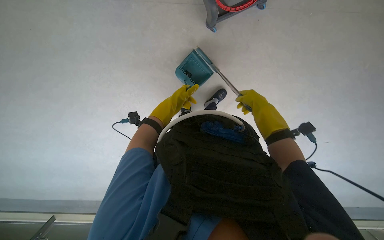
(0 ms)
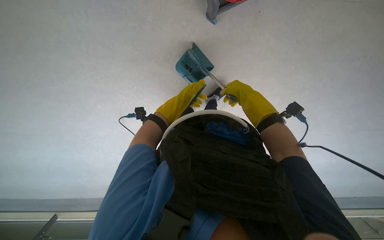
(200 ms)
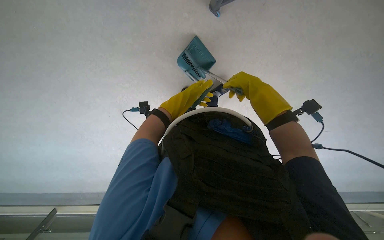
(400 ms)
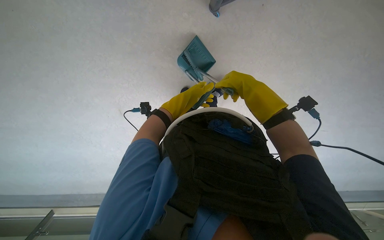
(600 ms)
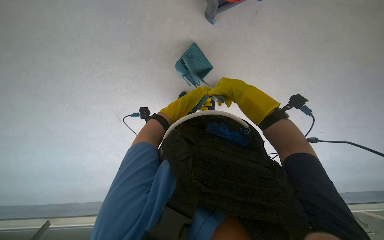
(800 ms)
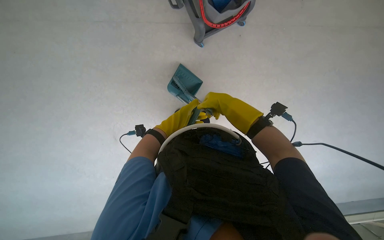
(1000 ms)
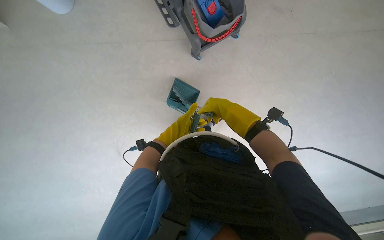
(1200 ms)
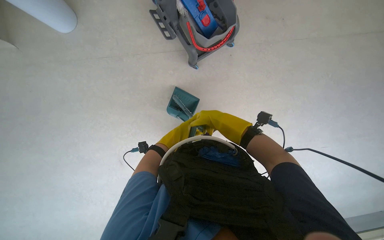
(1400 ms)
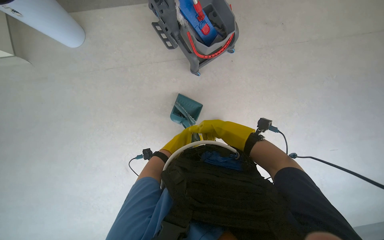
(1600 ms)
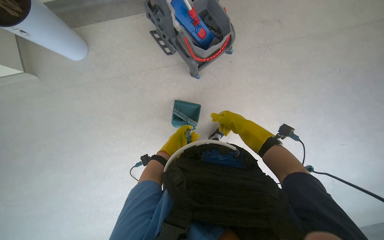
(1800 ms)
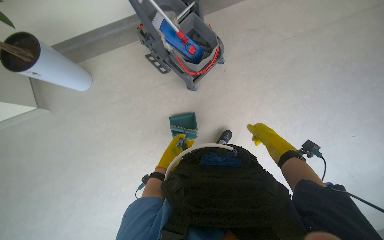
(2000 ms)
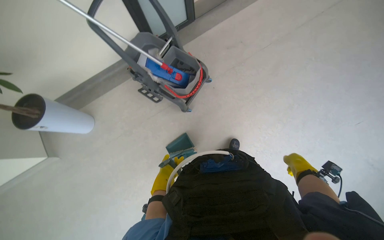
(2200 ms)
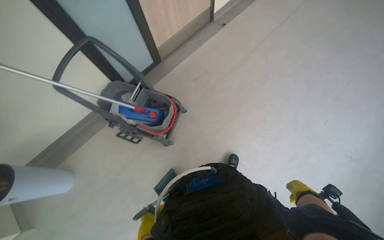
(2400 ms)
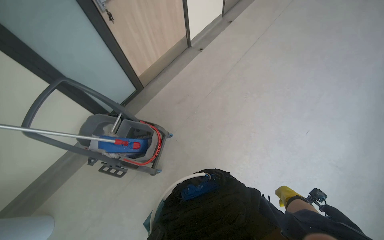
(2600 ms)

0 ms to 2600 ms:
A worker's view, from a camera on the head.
Job: sweeping floor.
The whole recording: Sweeping floor with brush and dustpan. The worker sweeps the floor using a brush and dustpan.
0 ms to 1200 ms: The left hand travels farther from the camera by some 10 cm.
1200 ms to 2600 ms: The view tilts approximately 35 degrees upward. The scene rotates counterclockwise by approximately 45 degrees.

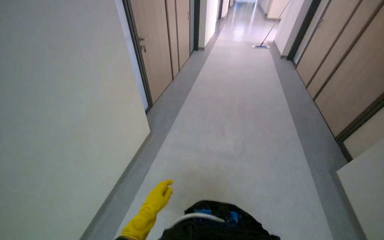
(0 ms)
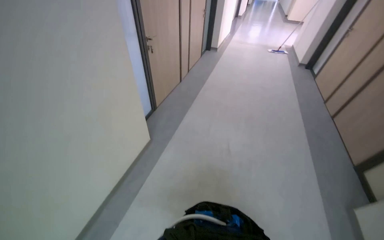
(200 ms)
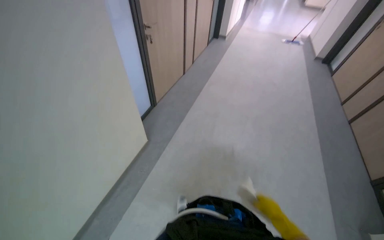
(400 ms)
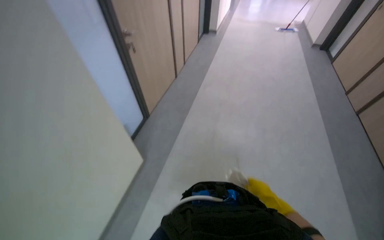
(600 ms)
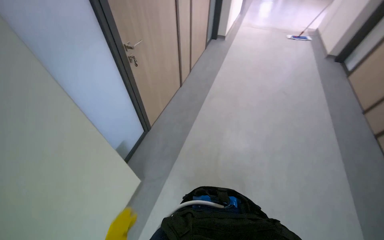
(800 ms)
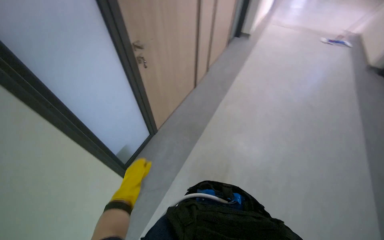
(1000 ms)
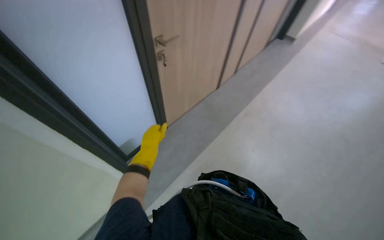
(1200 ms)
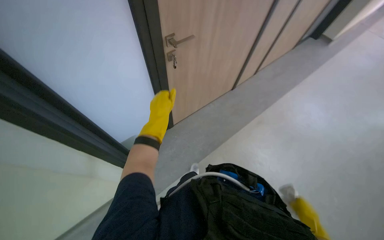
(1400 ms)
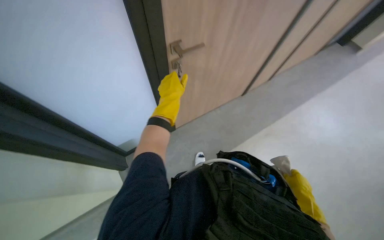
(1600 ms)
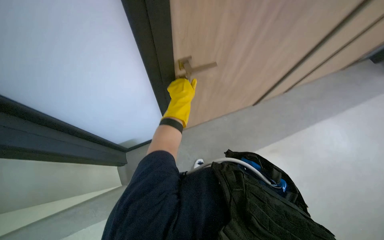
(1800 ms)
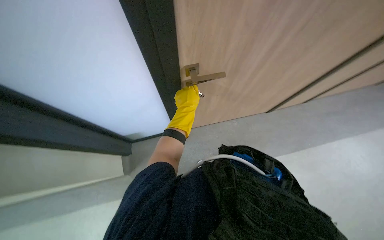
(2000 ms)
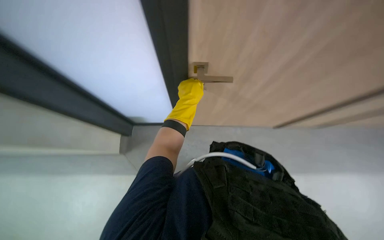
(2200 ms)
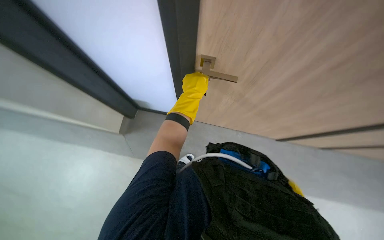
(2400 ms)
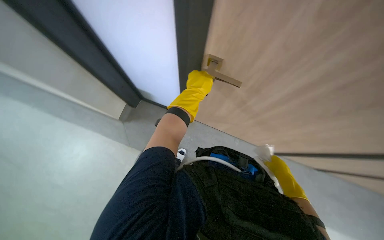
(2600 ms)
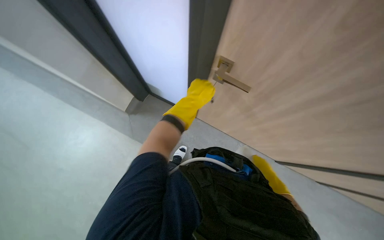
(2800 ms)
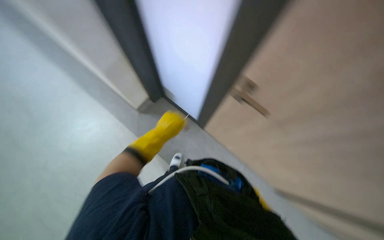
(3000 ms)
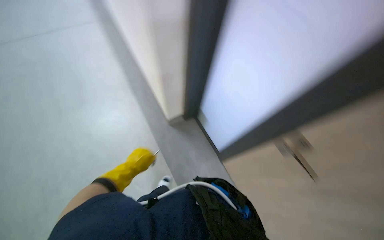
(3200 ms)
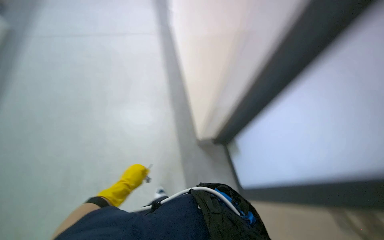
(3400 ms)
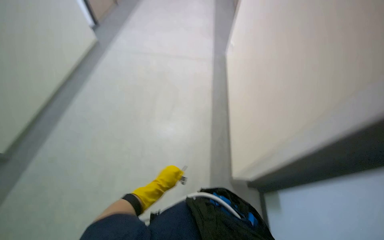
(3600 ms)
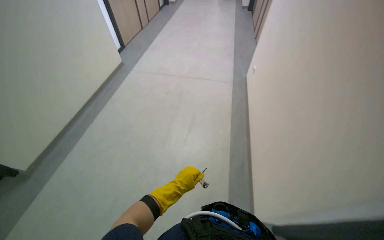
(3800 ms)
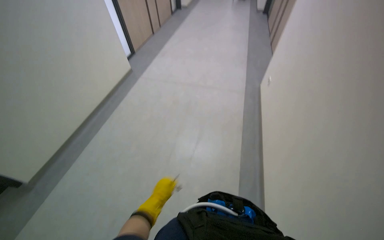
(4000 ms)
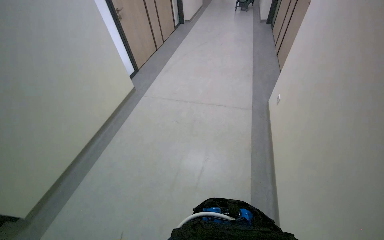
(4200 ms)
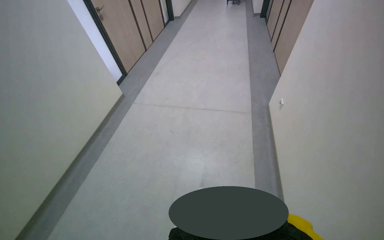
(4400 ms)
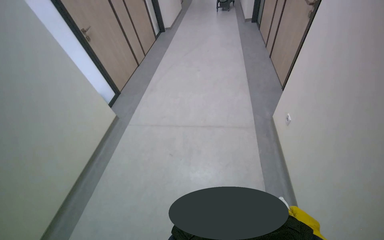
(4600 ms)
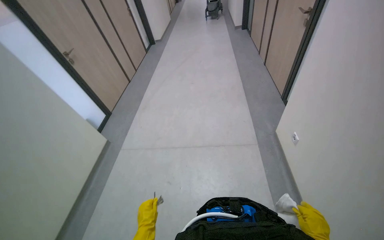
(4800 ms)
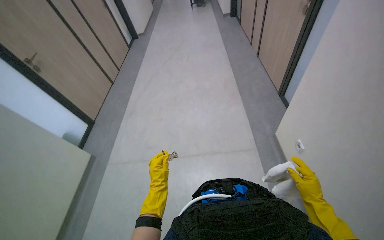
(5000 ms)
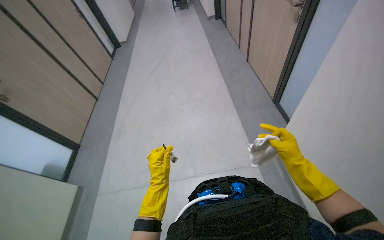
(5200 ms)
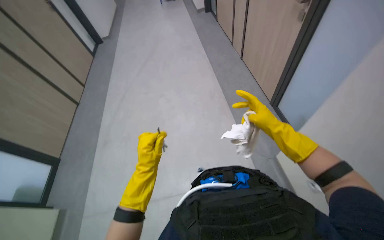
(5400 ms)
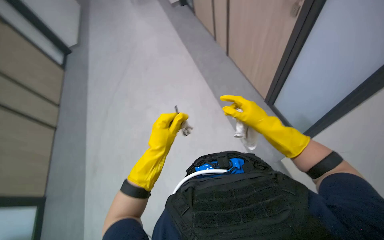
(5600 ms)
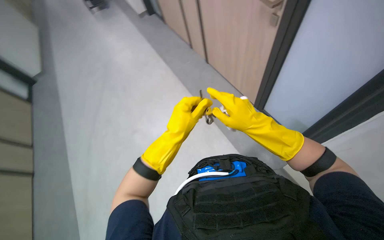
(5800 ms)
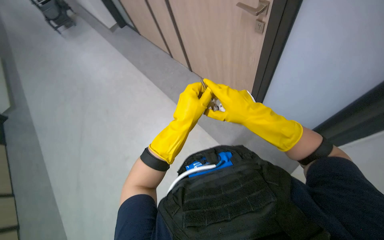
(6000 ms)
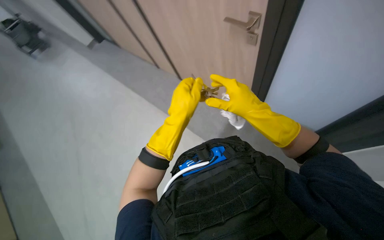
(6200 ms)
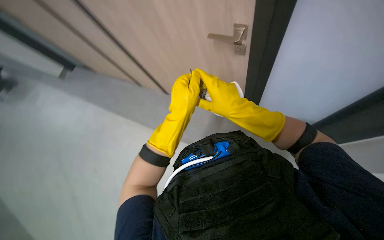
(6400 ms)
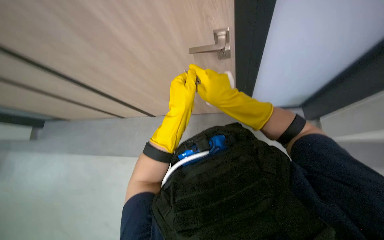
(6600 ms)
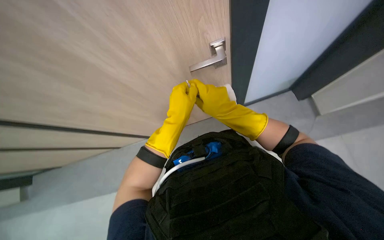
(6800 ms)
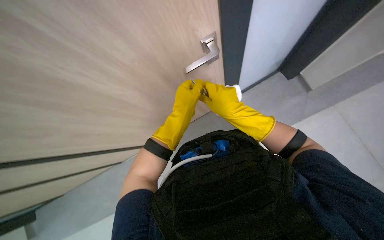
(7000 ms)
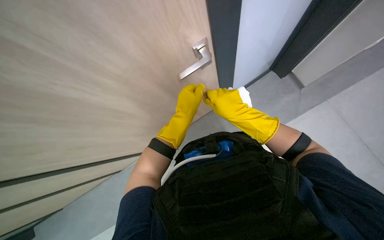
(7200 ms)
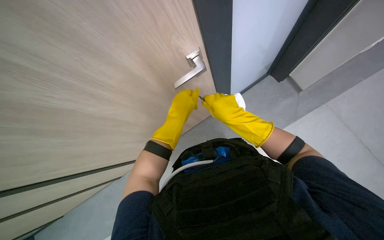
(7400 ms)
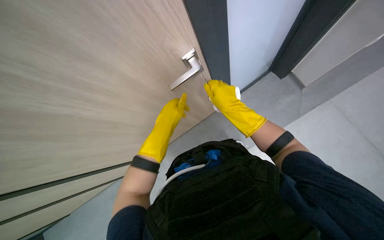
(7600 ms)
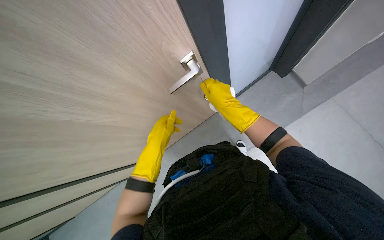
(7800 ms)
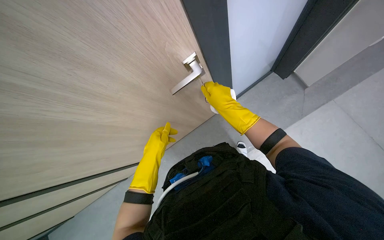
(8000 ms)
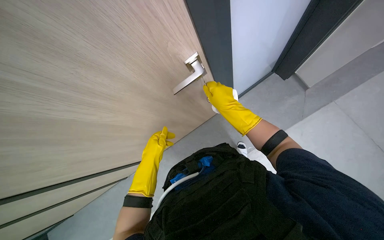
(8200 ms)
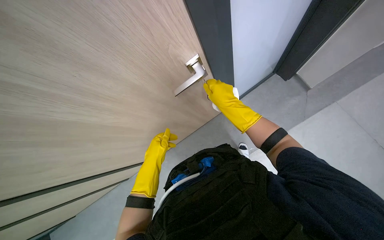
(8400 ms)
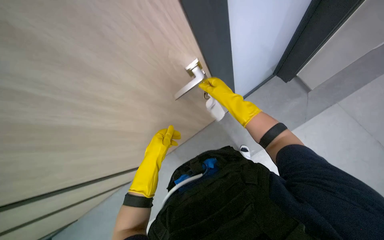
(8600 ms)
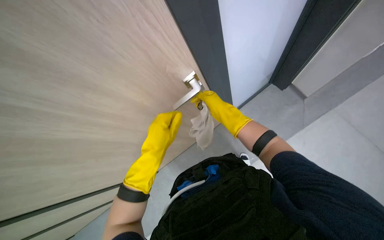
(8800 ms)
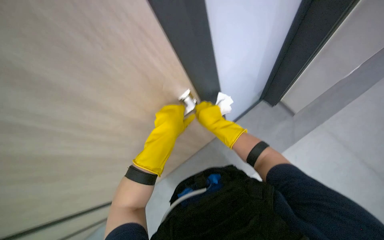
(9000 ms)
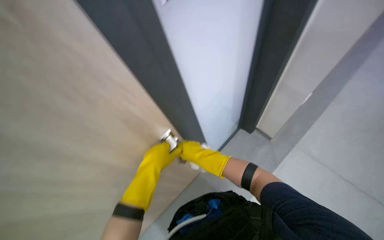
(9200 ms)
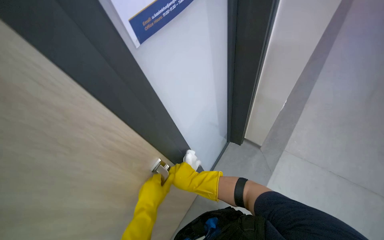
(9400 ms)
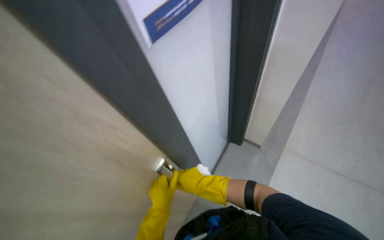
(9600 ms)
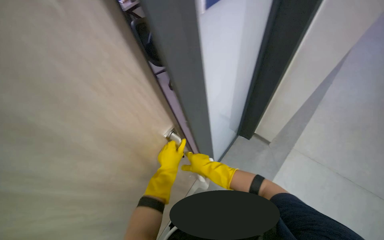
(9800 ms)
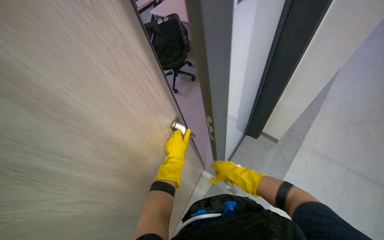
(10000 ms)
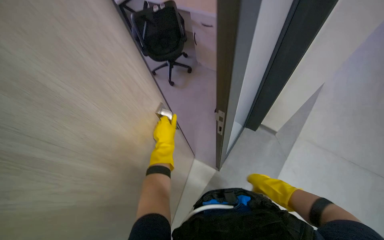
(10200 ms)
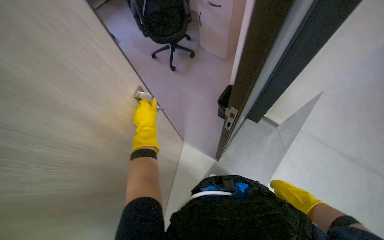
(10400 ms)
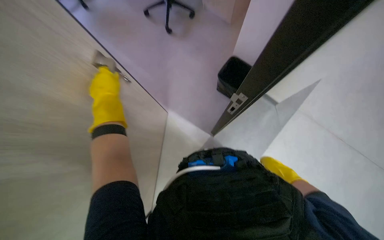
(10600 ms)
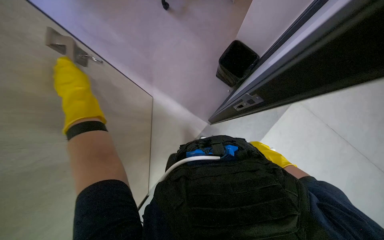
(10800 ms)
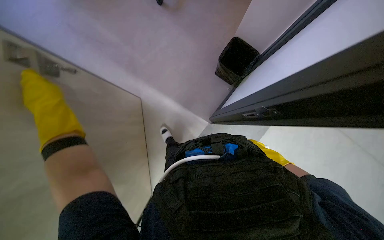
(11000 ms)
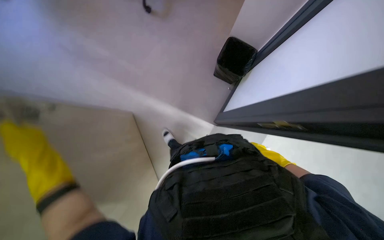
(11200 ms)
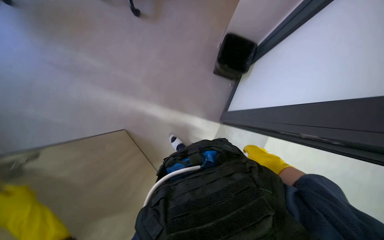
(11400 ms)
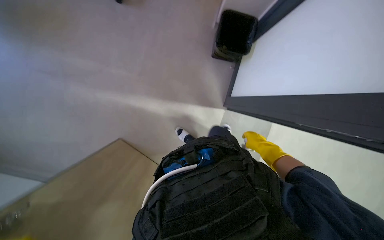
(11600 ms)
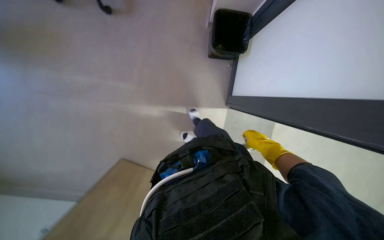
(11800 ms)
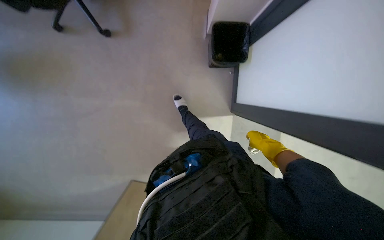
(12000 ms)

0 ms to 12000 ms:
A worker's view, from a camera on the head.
Job: wiping surfaces.
The whole recording: Wiping various surfaces in hallway and office. The worker prepares a cloth and wipes various surfaces including door frames, office chairs, desks, and window frames.
0 ms to 1600 ms: The camera travels approximately 1.5 m. The wearer's head swings roughly 45 degrees to the left. The wearer looks roughly 20 degrees further downward.
1600 ms to 3000 ms: The wearer's head swings about 50 degrees to the left.
3000 ms to 4400 ms: The camera sweeps to the left, by about 25 degrees. The wearer looks about 15 degrees further upward.
4400 ms to 6000 ms: The camera is carried roughly 1.5 m. The wearer looks some 30 degrees further to the right.
6000 ms to 7600 ms: The hands stay close to where they were, moving slightly.
7600 ms to 9000 ms: The left hand moves roughly 10 cm down the picture and comes back.
9000 ms to 10400 ms: The left hand goes down the picture and returns, approximately 15 cm each way. The right hand moves to the right, nearer to the camera and down the picture, about 40 cm.
10400 ms to 12000 ms: The wearer looks approximately 15 degrees further downward. The right hand moves nearer and farther over about 20 cm, changing direction 2 times.

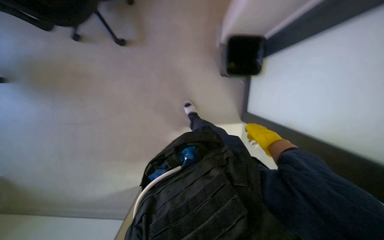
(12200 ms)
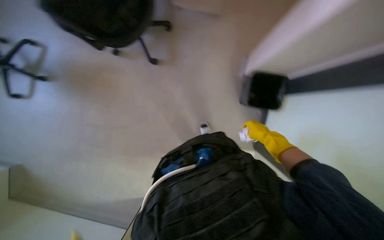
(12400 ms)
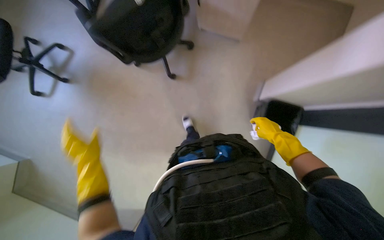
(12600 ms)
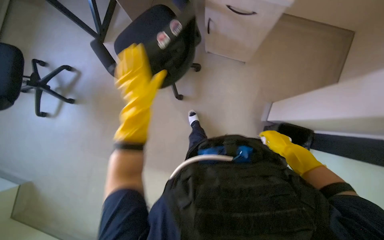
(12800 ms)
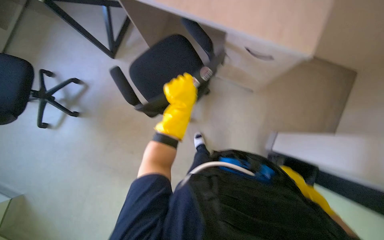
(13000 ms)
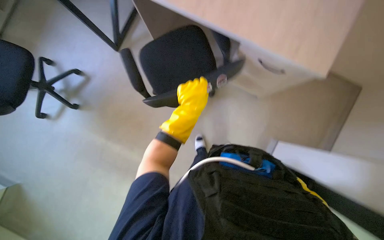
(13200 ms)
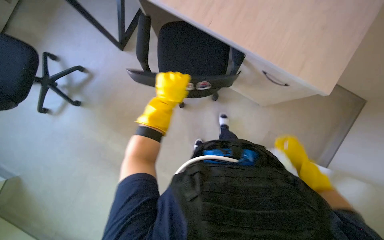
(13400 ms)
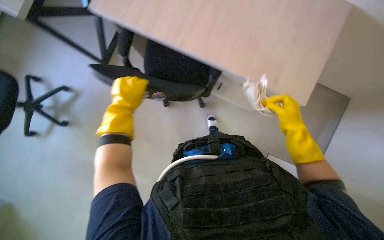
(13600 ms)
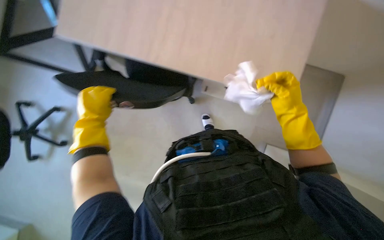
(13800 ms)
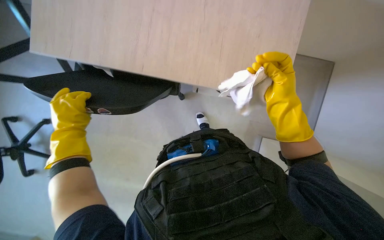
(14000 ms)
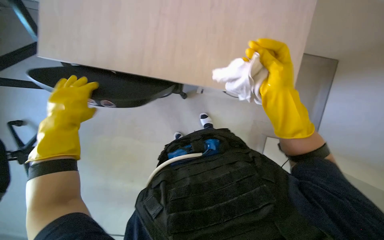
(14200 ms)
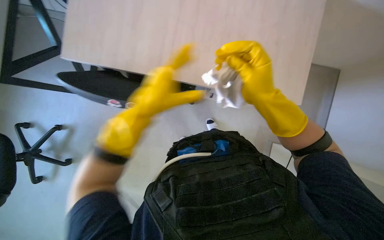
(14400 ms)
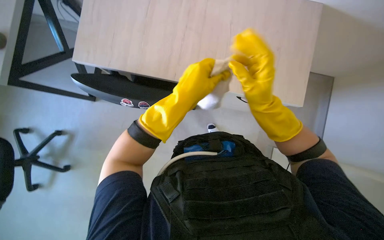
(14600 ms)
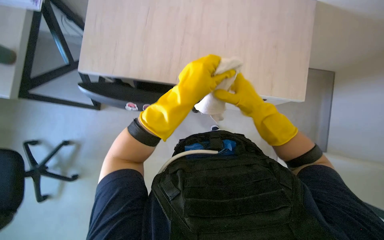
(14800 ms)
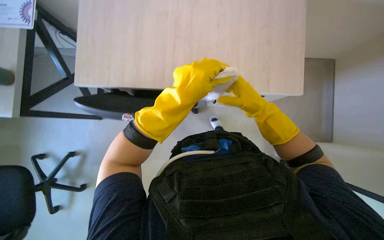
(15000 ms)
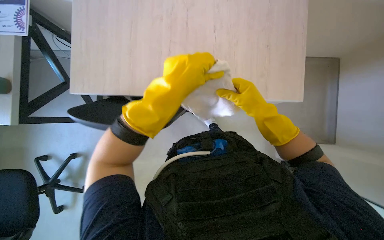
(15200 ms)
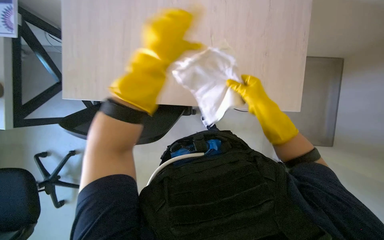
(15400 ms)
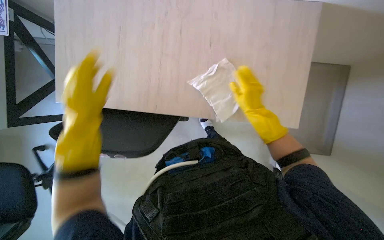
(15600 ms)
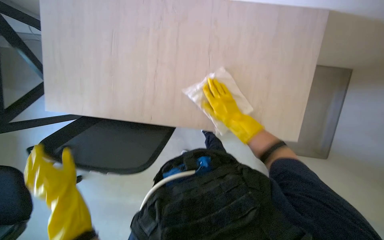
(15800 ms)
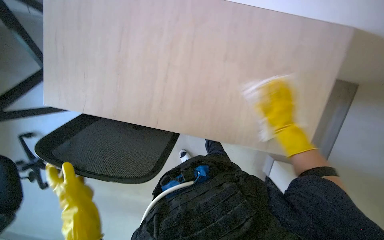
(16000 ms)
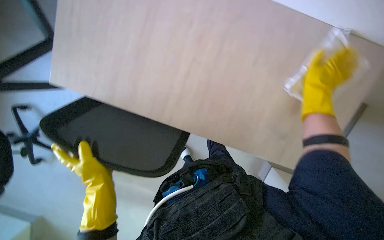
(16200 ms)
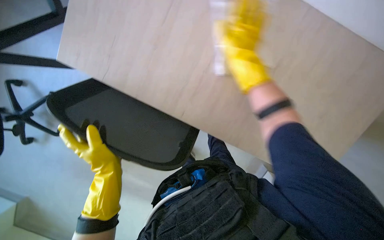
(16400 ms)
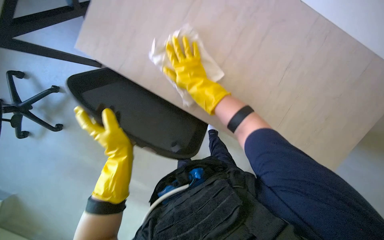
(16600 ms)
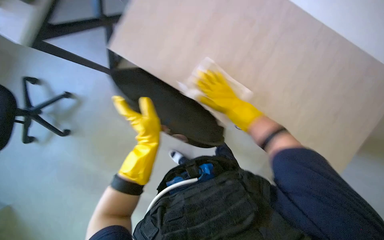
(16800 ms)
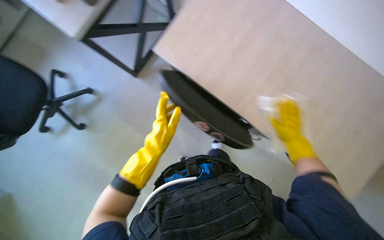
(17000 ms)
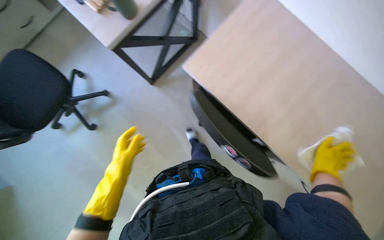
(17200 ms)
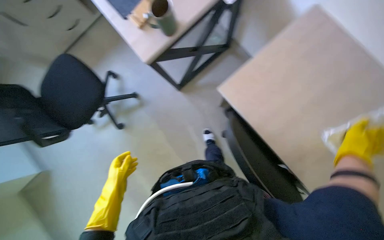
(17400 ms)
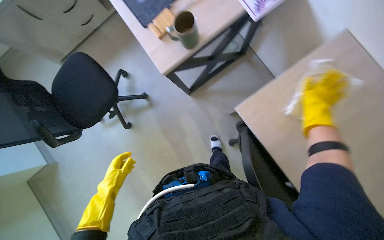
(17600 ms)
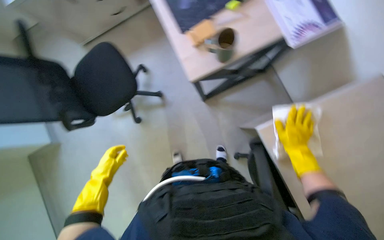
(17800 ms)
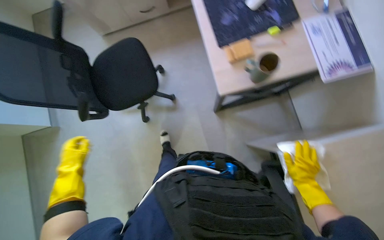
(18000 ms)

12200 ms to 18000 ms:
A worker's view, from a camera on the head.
Job: wiping surfaces.
The whole recording: Wiping various surfaces in hallway and office. The worker prepares a cloth and wipes various surfaces including door frames, office chairs, desks, and window frames.
12200 ms to 13600 ms: The view tips upward by approximately 20 degrees.
13600 ms to 15000 ms: The left hand moves to the right and nearer to the camera, approximately 25 cm; the right hand shifts approximately 15 cm to the left.
15000 ms to 16600 ms: The view tilts about 15 degrees downward. The left hand goes up and down the picture, about 35 cm each way, reversing 2 times; the right hand travels up the picture and to the left by about 20 cm.
16600 ms to 18000 ms: Everything in view rotates some 30 degrees clockwise.
